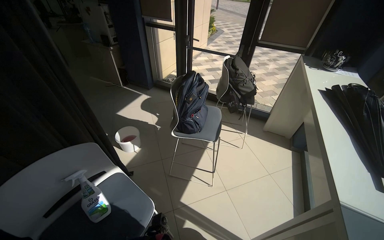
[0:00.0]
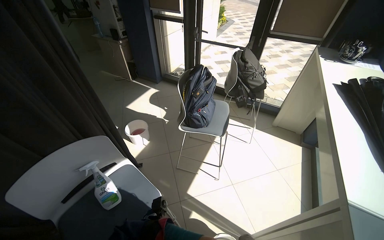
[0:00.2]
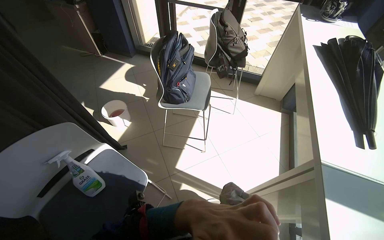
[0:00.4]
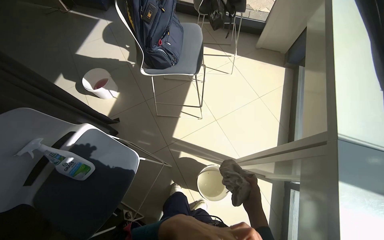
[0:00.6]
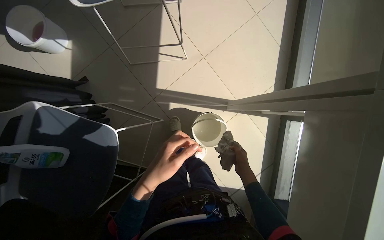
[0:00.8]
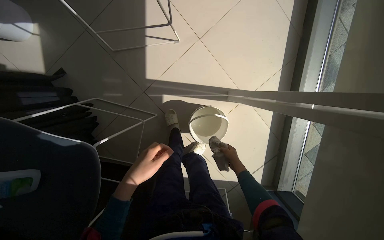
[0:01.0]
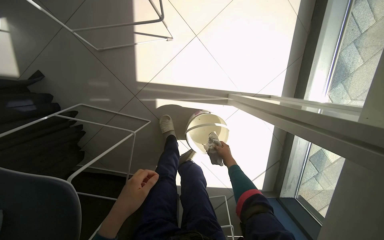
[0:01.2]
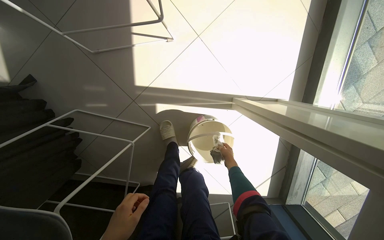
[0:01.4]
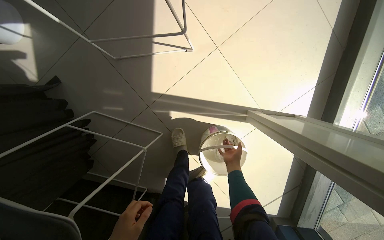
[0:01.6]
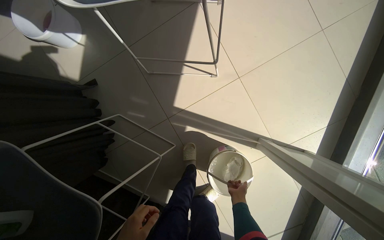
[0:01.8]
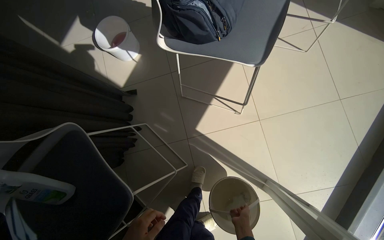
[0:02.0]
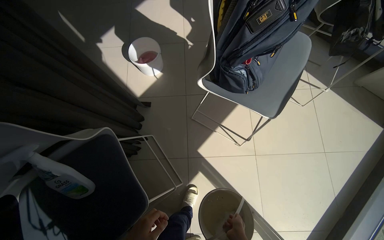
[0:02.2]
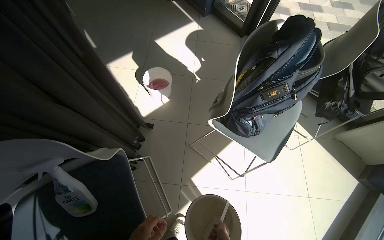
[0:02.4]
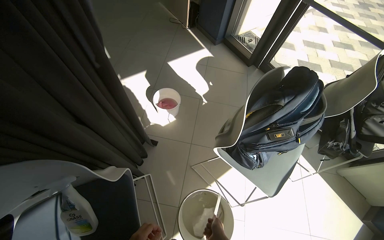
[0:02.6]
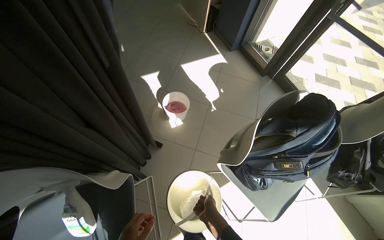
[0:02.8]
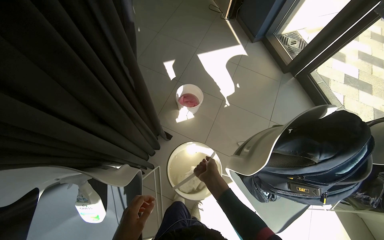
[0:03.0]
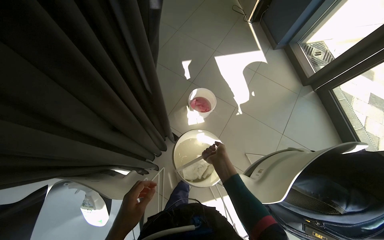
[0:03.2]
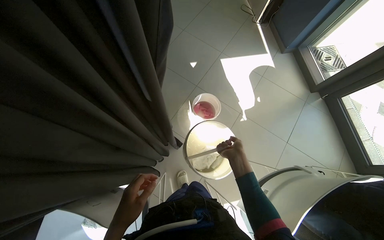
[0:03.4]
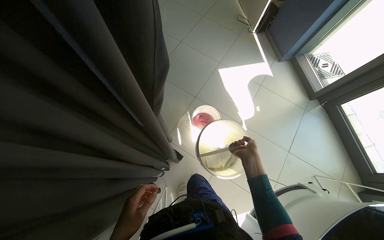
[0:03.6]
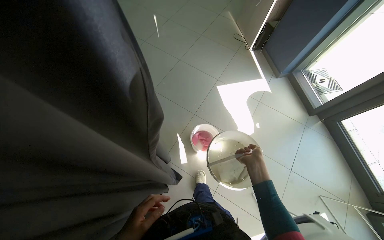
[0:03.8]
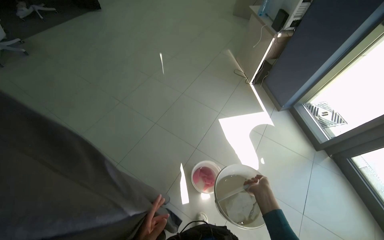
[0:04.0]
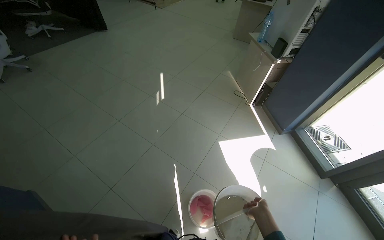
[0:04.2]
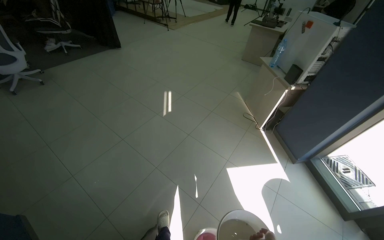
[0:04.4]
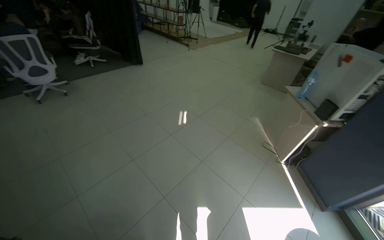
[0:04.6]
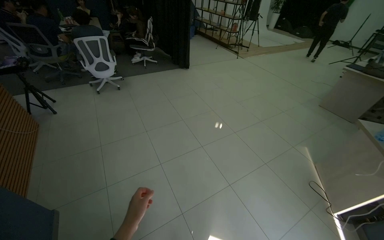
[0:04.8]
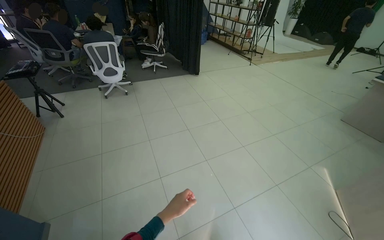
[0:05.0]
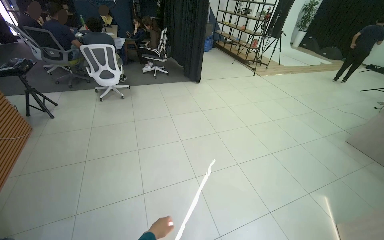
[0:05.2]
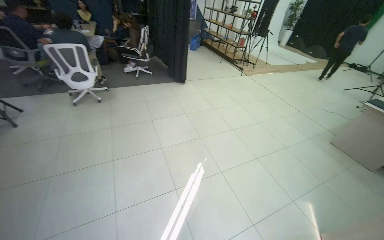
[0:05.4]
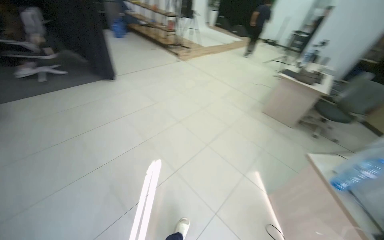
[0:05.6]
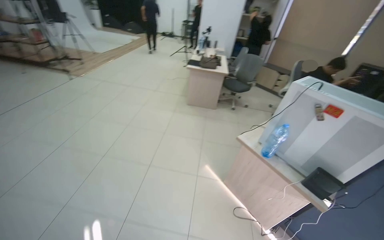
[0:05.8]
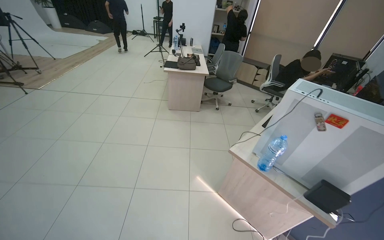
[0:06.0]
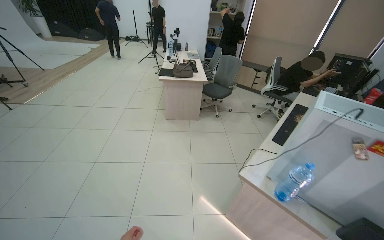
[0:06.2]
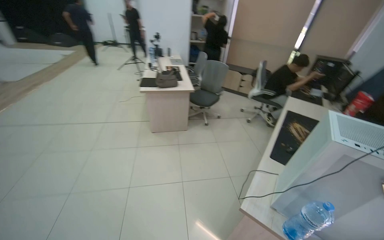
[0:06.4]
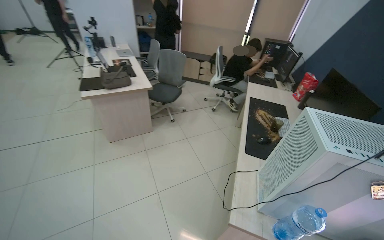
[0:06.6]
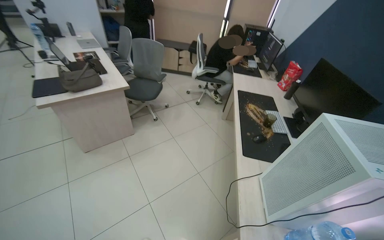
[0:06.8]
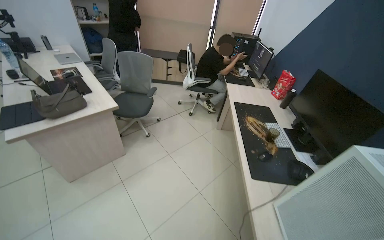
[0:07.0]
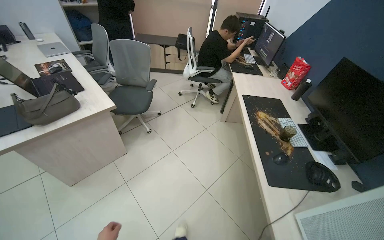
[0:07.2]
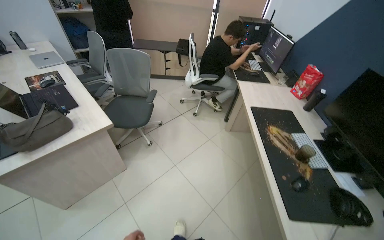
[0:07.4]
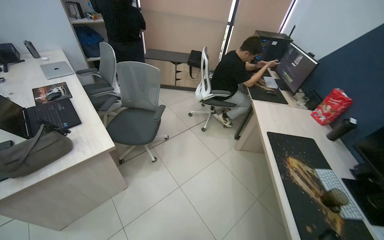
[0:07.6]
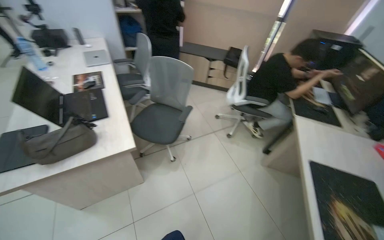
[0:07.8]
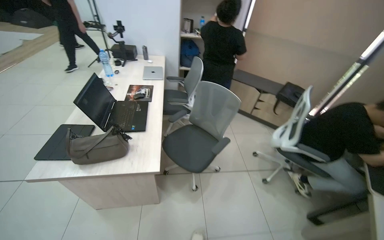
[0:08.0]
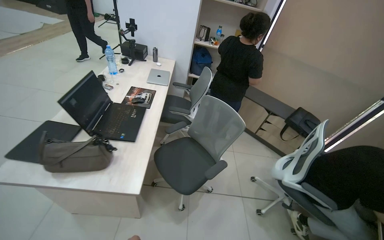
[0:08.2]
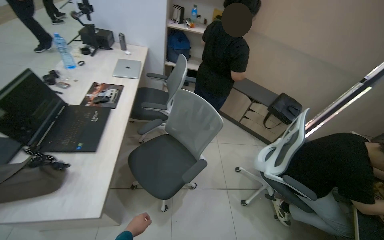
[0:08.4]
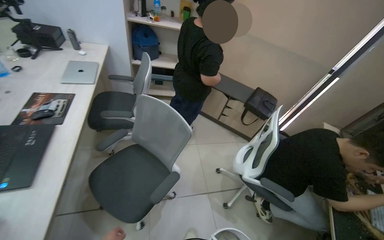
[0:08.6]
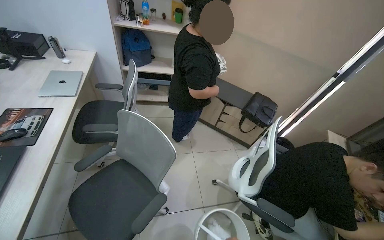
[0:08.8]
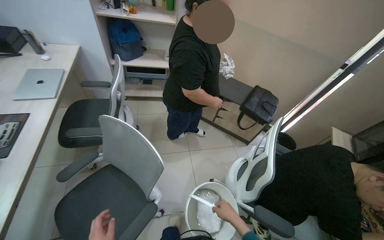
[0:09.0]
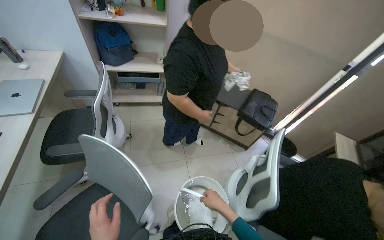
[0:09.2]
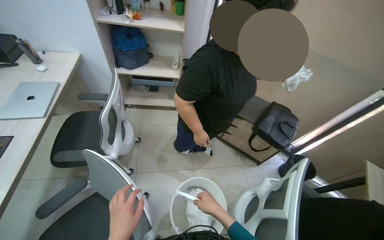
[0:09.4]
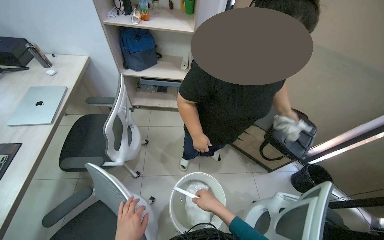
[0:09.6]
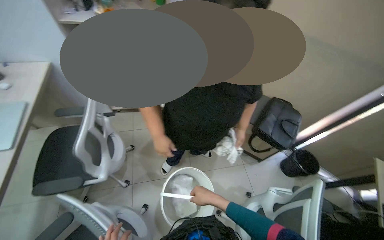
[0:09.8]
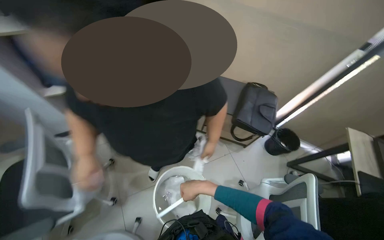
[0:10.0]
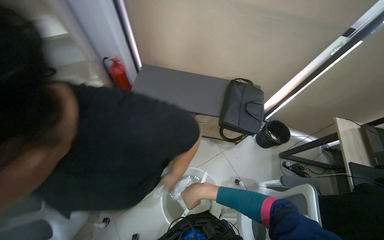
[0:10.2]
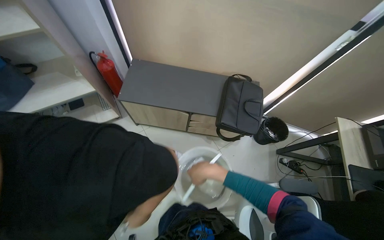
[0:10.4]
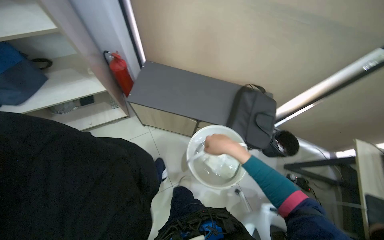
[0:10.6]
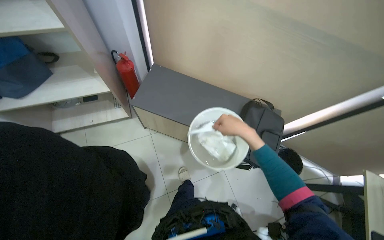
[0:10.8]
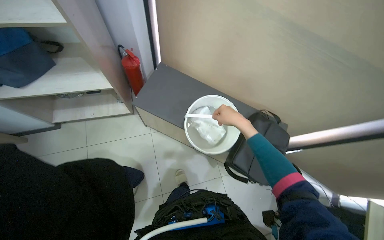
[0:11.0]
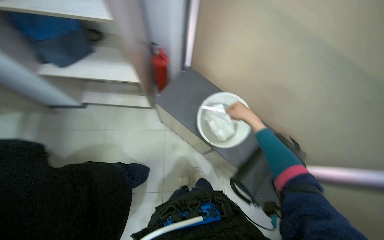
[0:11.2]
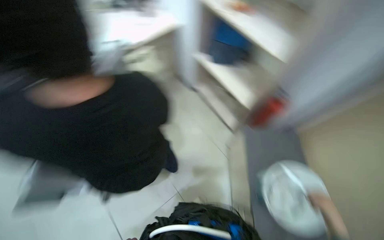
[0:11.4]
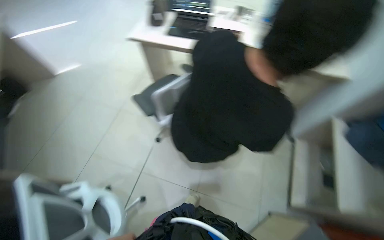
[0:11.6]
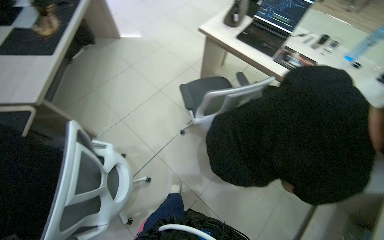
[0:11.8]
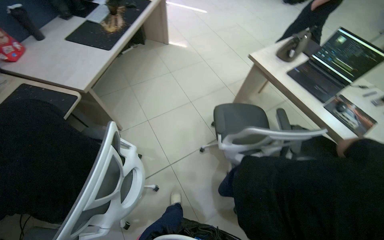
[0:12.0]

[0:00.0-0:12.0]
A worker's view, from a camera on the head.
Job: cleaning windows.
The whole recording: Cleaning window area. The worker picks up a spray bottle, adjusts the window blinds, sprays the window frames, and wipes them with a cloth.
0.0 to 1.6 s: The camera is carried roughly 80 cm. The view tilts some 60 degrees downward.
1.6 to 3.0 s: The wearer moves approximately 80 cm. The view tilts approximately 35 degrees upward. The scene turns some 65 degrees clockwise in the picture.
3.0 to 4.4 s: The camera is carried roughly 80 cm. The camera pitches upward, by roughly 20 degrees.
4.4 to 6.0 s: The camera travels about 1.5 m. The head turns to the right by about 35 degrees.
6.0 to 7.6 s: The head travels approximately 1.5 m. The head rotates about 40 degrees to the right.
7.6 to 9.0 s: The camera is carried about 1 m. The wearer looks roughly 30 degrees further to the left.
9.0 to 10.4 s: The camera travels some 80 cm. The view tilts some 20 degrees downward.
10.4 to 12.0 s: The head turns to the left by roughly 75 degrees.

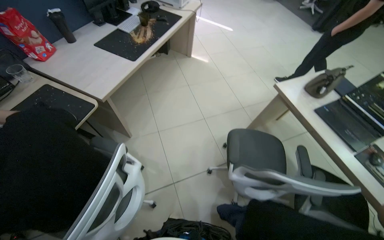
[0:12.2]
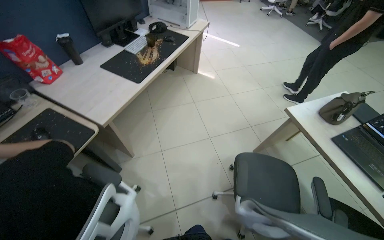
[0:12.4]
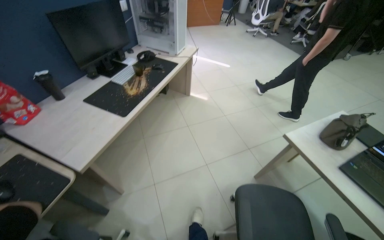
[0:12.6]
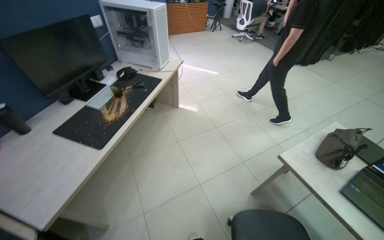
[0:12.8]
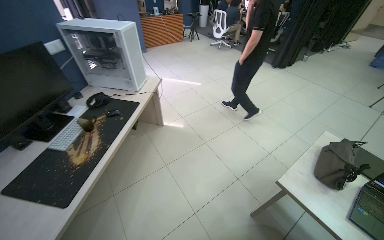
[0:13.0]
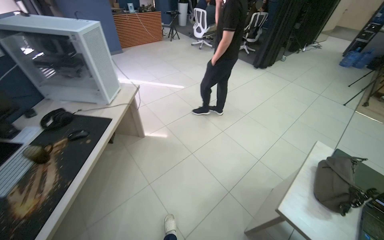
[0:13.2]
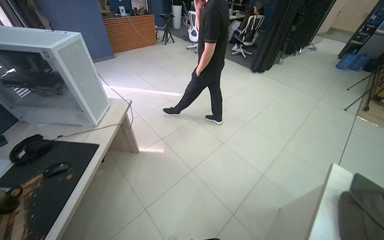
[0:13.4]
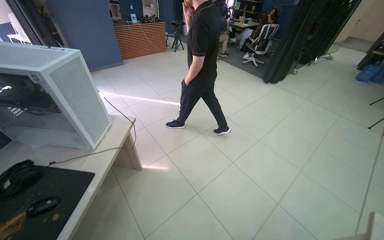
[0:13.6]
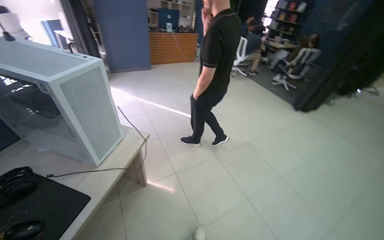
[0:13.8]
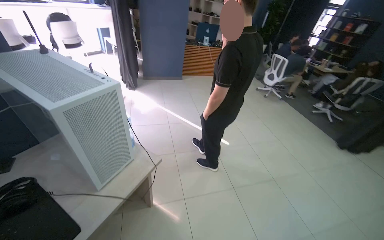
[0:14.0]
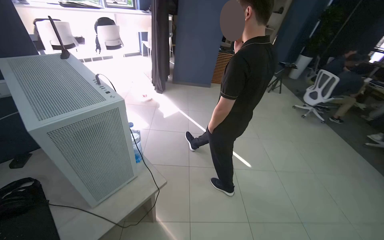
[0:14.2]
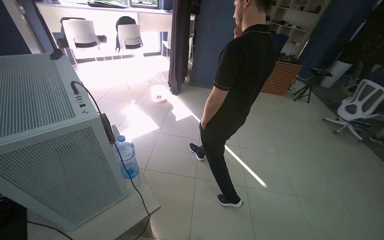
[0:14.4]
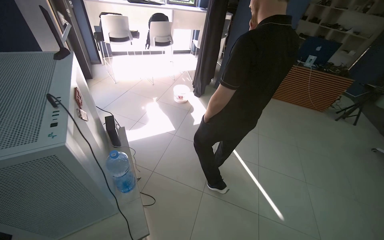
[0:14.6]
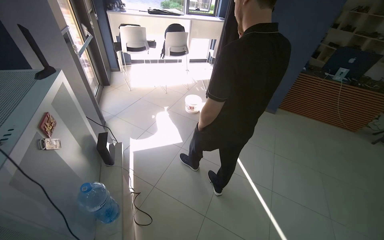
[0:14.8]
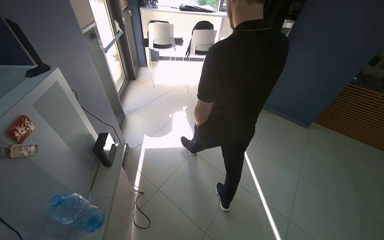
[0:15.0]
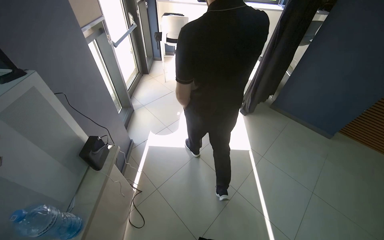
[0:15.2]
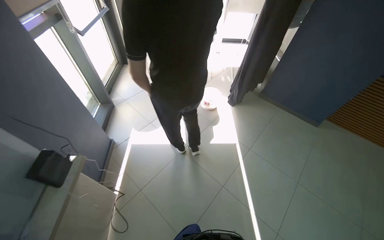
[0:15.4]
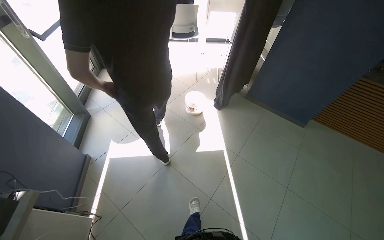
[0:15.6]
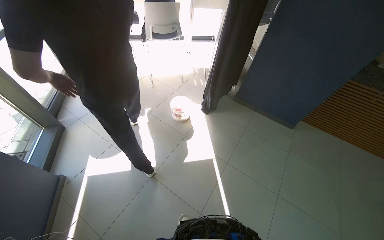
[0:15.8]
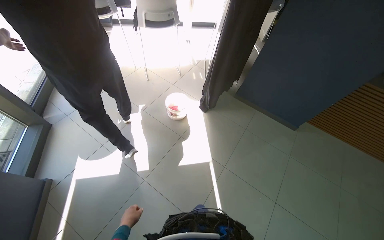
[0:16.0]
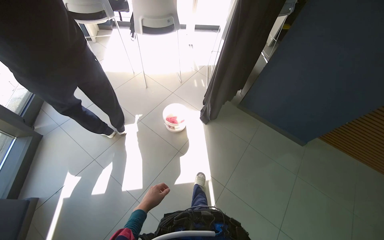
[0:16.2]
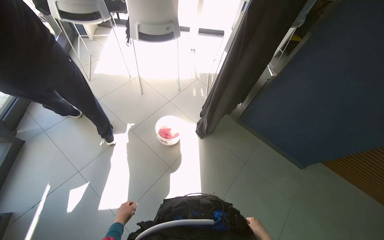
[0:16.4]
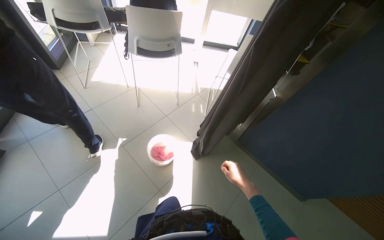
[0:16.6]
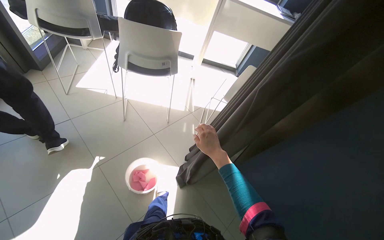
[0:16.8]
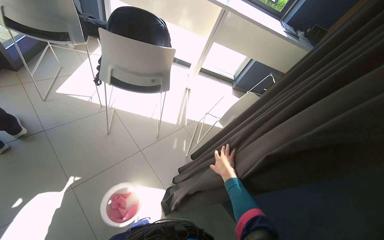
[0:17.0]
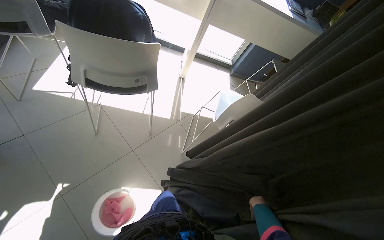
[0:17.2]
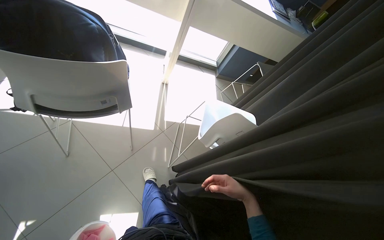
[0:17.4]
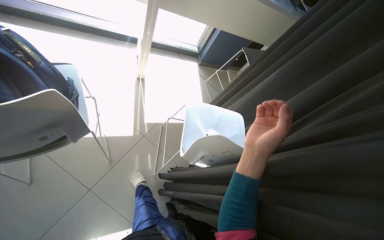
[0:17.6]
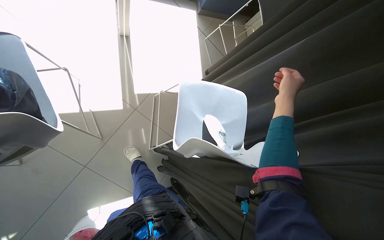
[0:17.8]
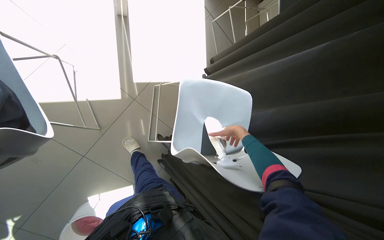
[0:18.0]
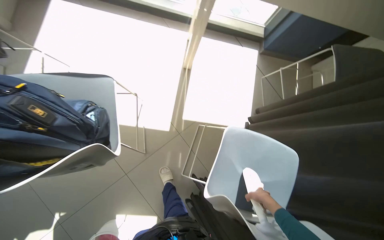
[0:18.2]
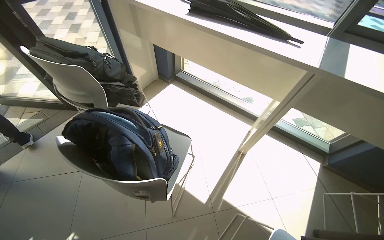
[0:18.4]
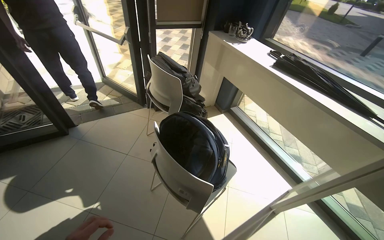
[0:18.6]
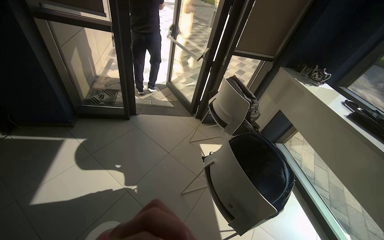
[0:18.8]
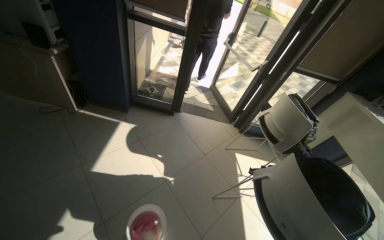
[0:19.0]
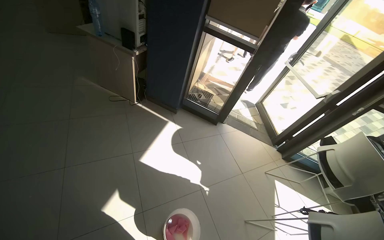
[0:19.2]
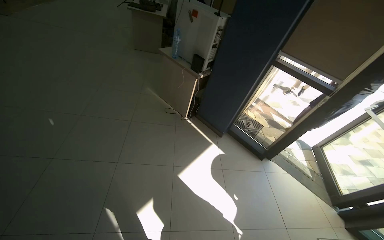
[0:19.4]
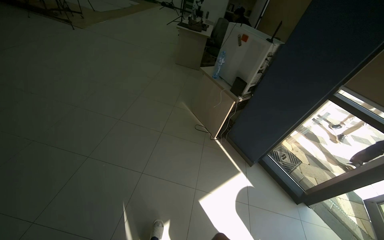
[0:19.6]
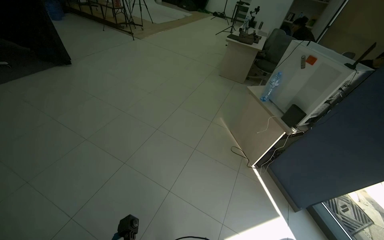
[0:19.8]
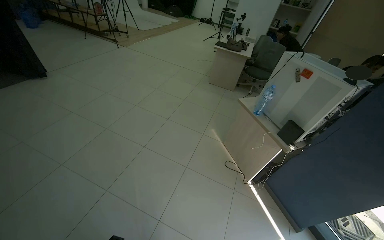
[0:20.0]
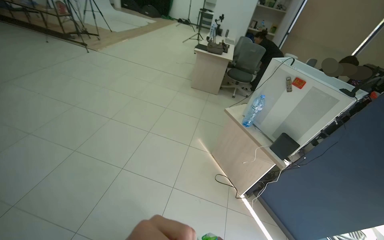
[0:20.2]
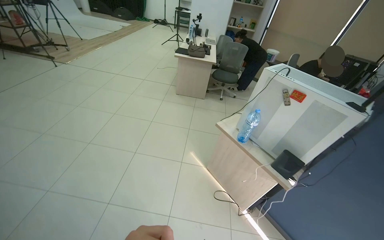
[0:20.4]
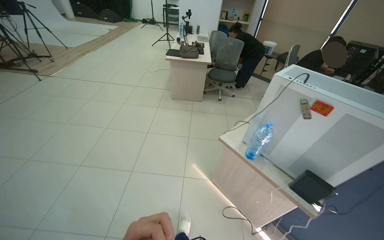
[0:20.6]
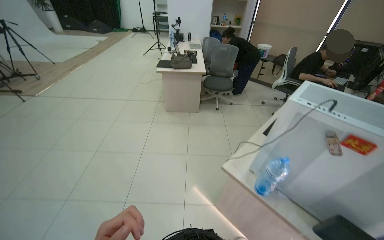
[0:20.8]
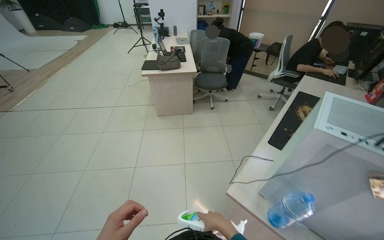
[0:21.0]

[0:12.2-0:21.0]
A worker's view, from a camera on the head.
Job: cleaning windows.
The whole recording: Cleaning window area. The worker picks up a spray bottle, adjusts the window blinds, sprays the window frames, and wipes them with a cloth.
12.2 to 13.6 s: The camera travels some 1.5 m. The wearer looks some 20 degrees further to the right. The wearer looks approximately 15 degrees further upward.
13.6 to 15.2 s: The camera travels roughly 1.5 m. The head turns to the left by approximately 85 degrees.
15.2 to 16.6 s: The camera travels about 1.5 m.
16.6 to 18.0 s: The head travels approximately 1.5 m. The view pans to the right by about 15 degrees. The view tips downward by approximately 35 degrees.
18.0 to 19.6 s: The camera travels about 1.5 m. The head turns to the left by about 160 degrees. The camera pitches upward, by about 75 degrees.
19.6 to 21.0 s: The head travels some 1.5 m.
